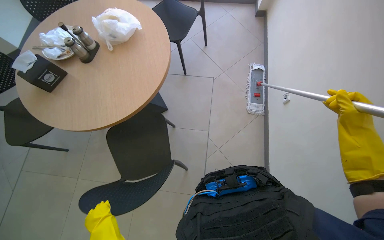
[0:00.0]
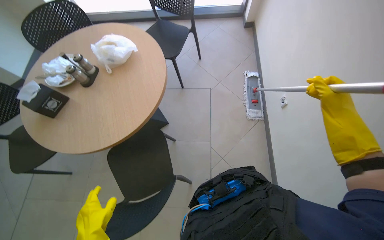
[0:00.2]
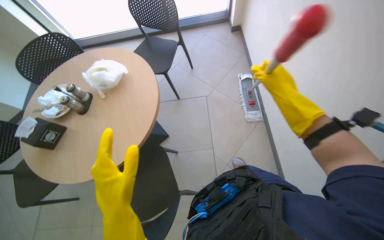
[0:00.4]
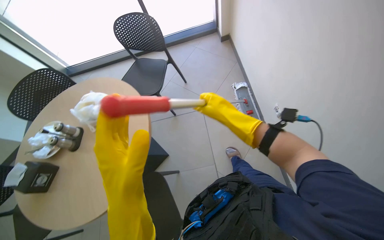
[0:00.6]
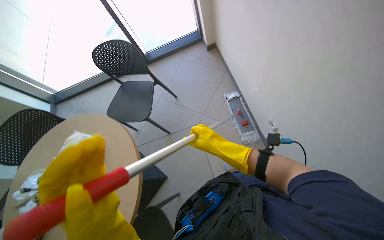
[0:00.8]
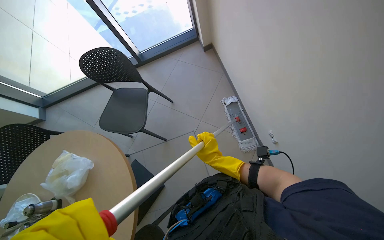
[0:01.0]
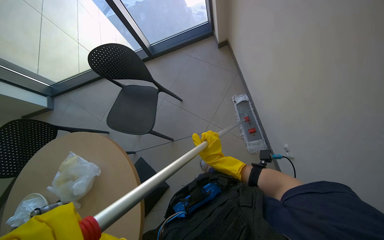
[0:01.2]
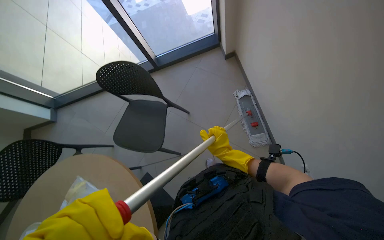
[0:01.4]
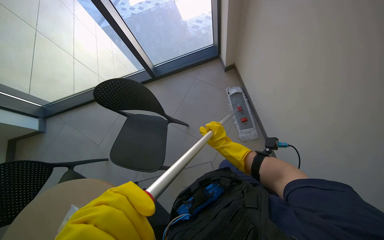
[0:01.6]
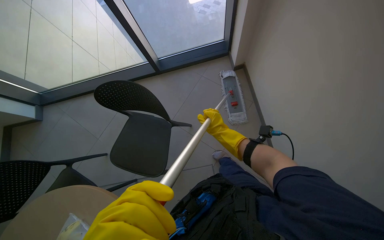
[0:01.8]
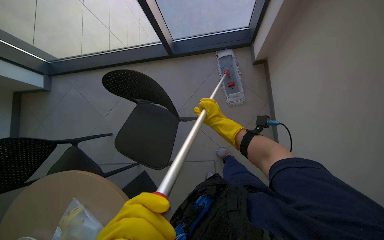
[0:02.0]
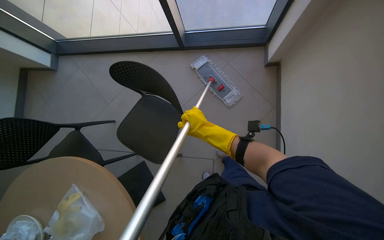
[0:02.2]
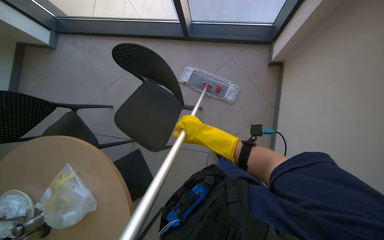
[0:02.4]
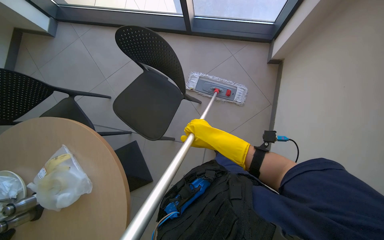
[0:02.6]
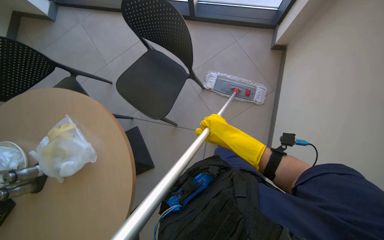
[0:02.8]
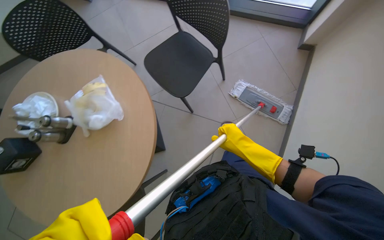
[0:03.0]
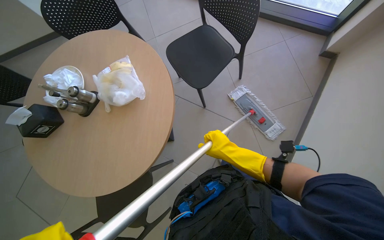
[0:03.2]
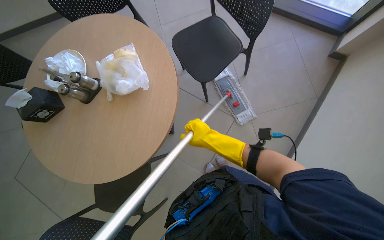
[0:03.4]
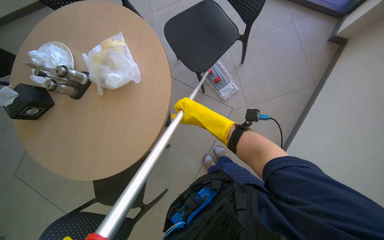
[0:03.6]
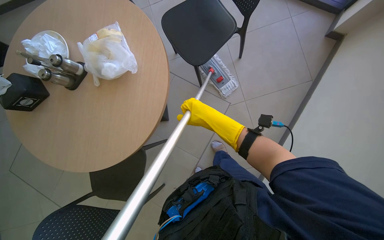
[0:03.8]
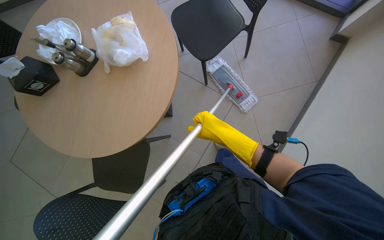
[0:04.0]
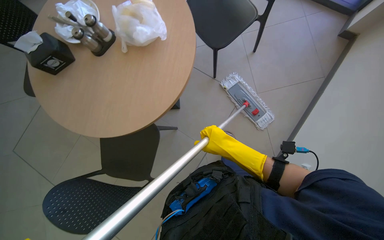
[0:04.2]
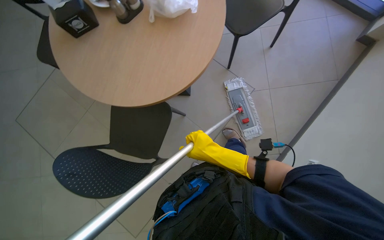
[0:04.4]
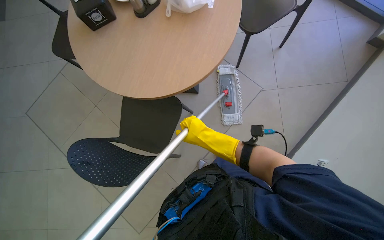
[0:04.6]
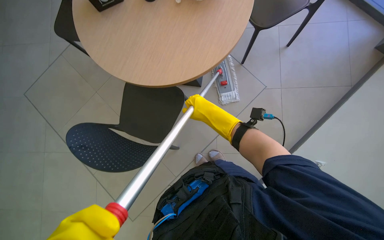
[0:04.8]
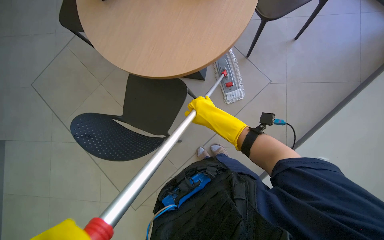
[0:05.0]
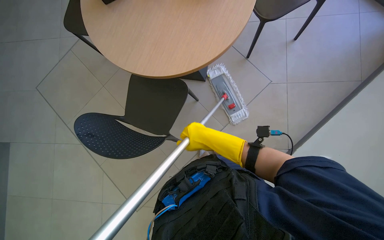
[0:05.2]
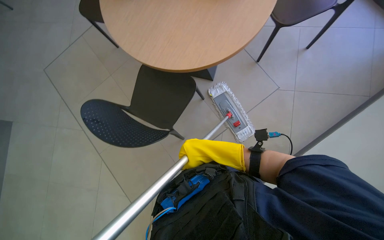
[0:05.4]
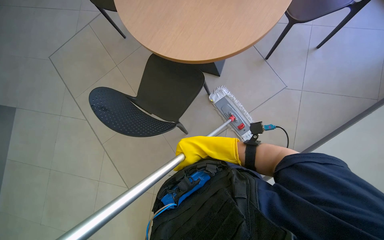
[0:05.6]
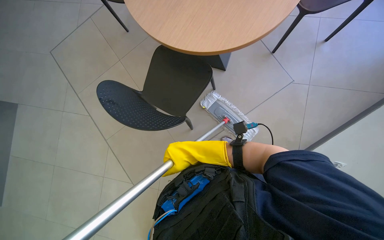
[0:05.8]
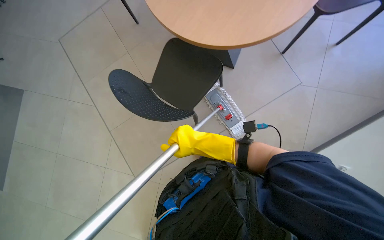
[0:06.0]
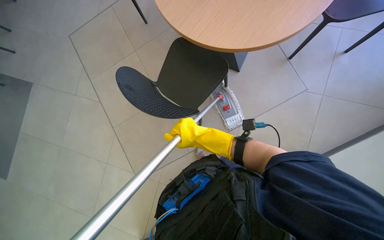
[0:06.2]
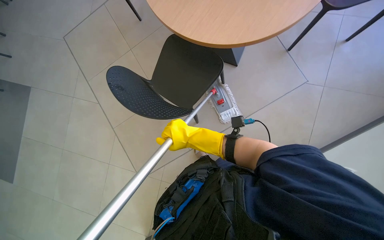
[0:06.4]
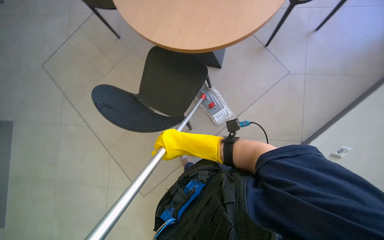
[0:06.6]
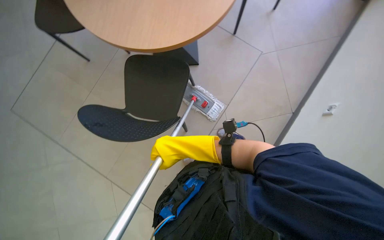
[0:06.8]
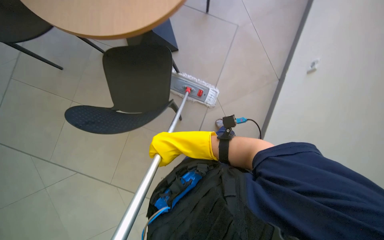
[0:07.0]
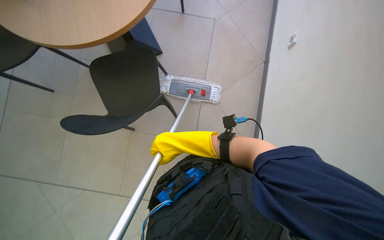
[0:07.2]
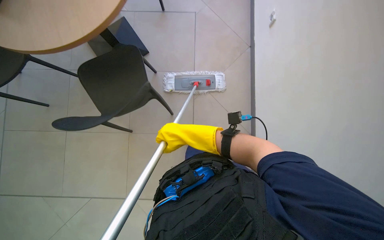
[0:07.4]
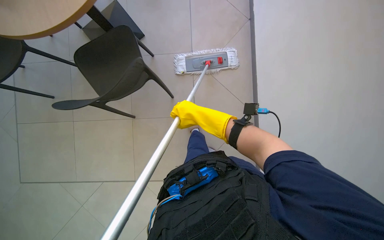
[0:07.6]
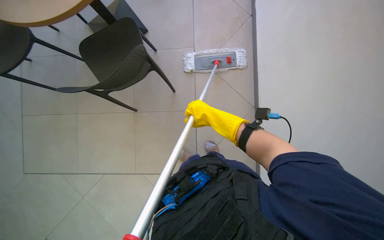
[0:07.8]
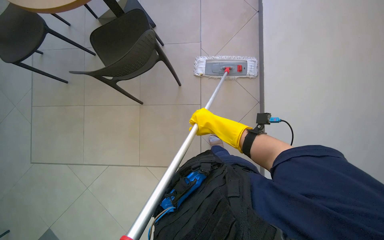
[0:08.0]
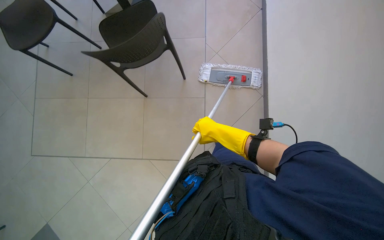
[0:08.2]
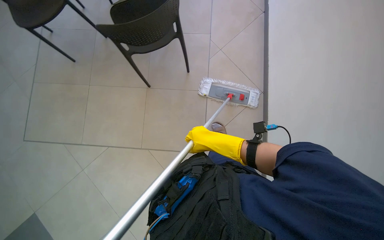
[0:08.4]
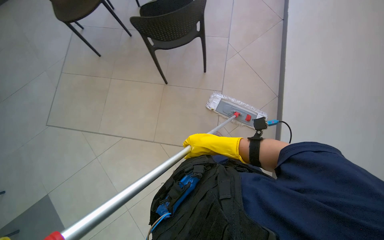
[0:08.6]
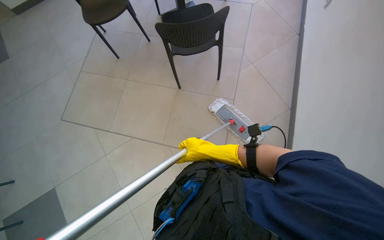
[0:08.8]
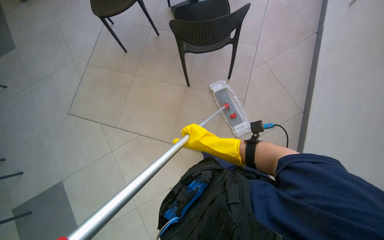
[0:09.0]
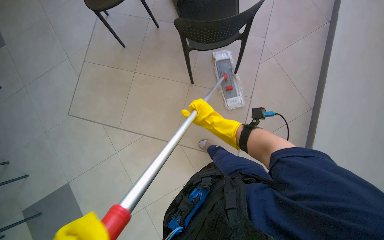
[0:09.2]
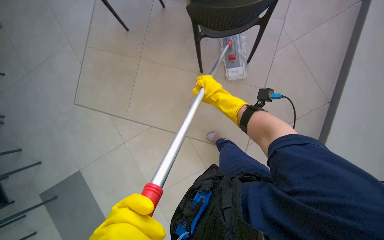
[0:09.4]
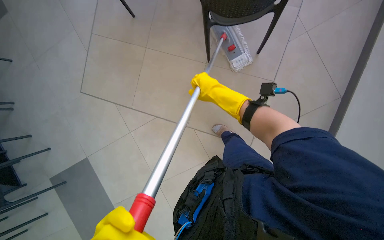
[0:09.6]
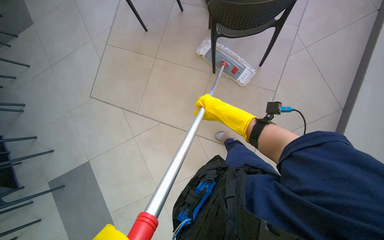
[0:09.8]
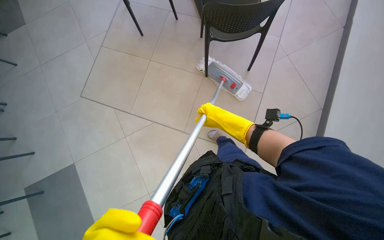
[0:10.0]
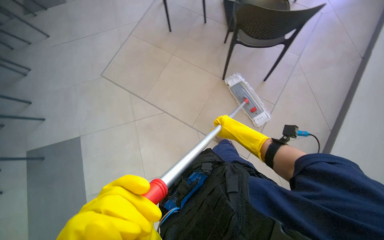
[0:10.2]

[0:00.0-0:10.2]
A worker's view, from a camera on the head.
Job: mopping floor.
The whole recording: Mopping cafeteria floor. The worker mops the tiled floor of the cafeteria, moving chairs to clear the path.
0:00.0 to 0:01.4: The camera is carried approximately 60 cm. The scene rotates counterclockwise by about 25 degrees.
0:01.4 to 0:03.0: The view tilts roughly 10 degrees downward. Everything in view rotates roughly 30 degrees clockwise.
0:03.0 to 0:04.4: The camera travels roughly 50 cm.
0:04.4 to 0:05.8: The right hand heads to the left, covering approximately 15 cm, and reaches some 5 cm up the picture, then returns.
0:08.8 to 0:10.2: The right hand shifts about 15 cm farther from the camera, and goes up the picture and returns, approximately 30 cm each way.

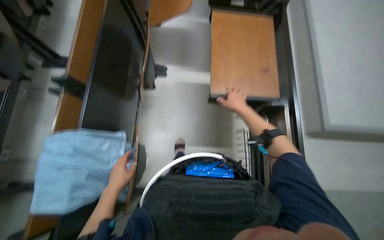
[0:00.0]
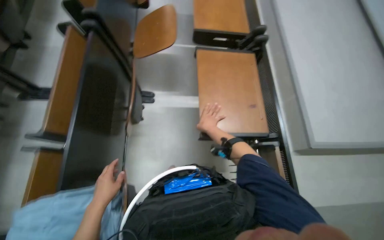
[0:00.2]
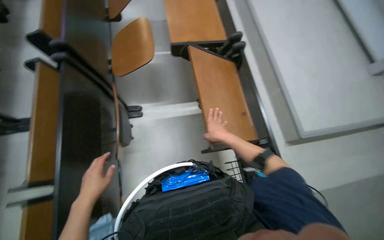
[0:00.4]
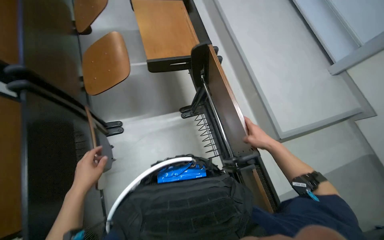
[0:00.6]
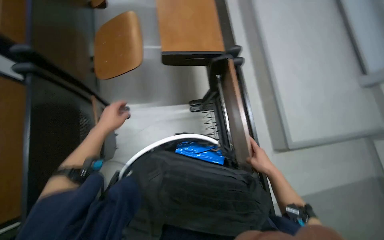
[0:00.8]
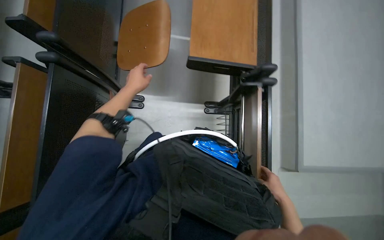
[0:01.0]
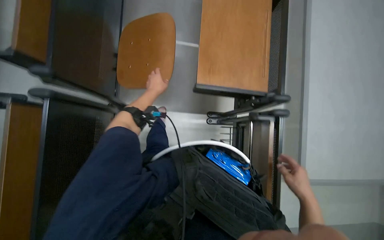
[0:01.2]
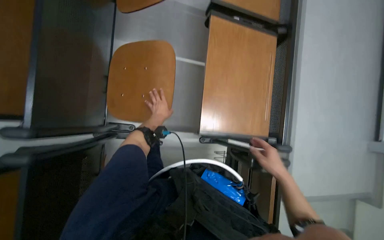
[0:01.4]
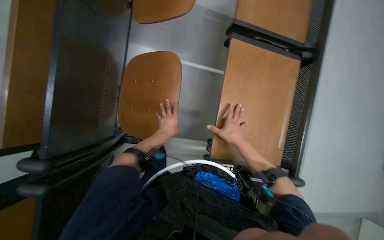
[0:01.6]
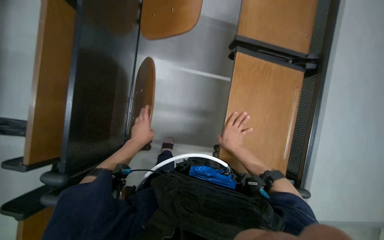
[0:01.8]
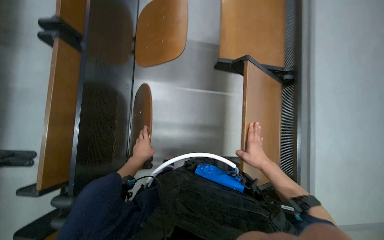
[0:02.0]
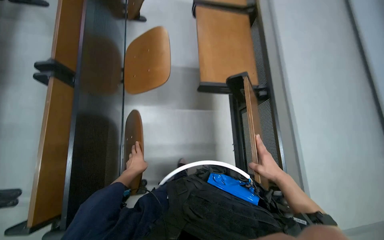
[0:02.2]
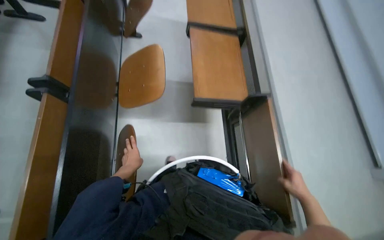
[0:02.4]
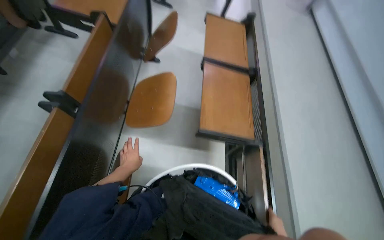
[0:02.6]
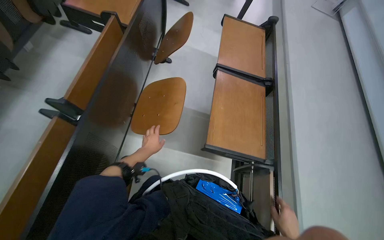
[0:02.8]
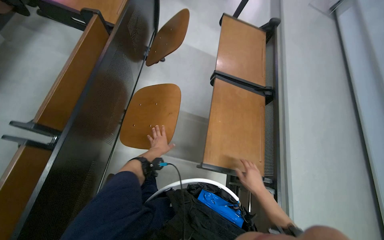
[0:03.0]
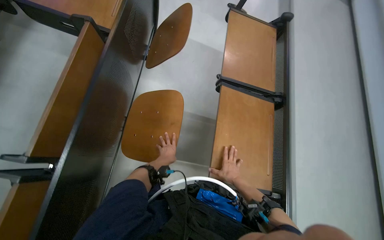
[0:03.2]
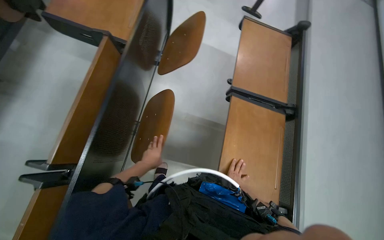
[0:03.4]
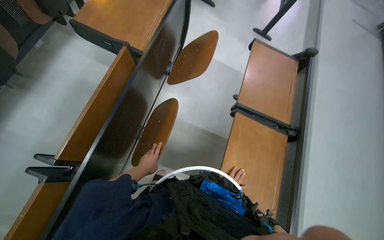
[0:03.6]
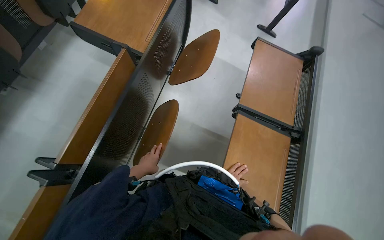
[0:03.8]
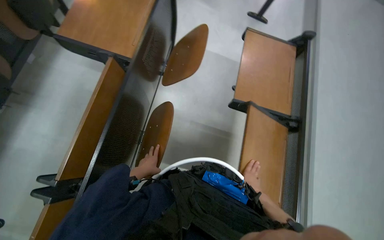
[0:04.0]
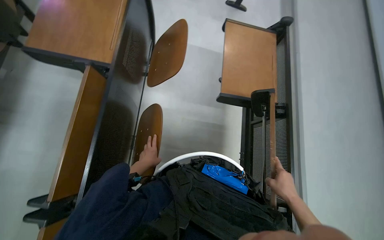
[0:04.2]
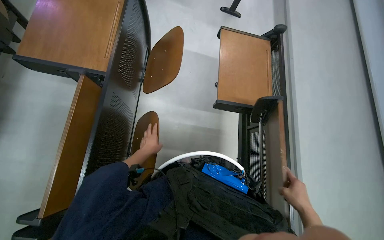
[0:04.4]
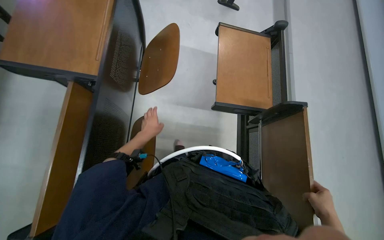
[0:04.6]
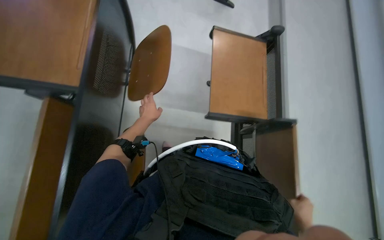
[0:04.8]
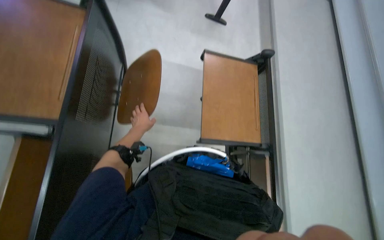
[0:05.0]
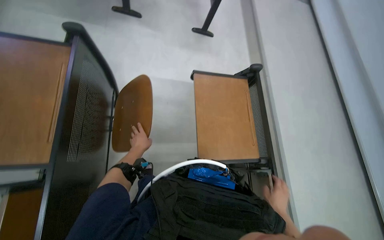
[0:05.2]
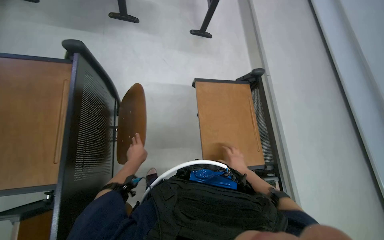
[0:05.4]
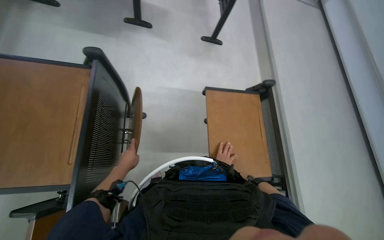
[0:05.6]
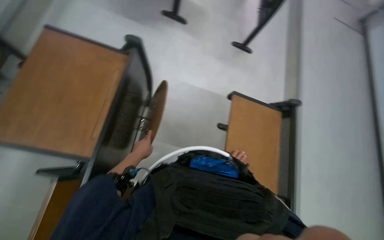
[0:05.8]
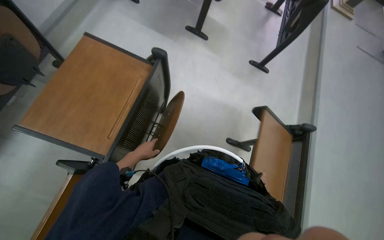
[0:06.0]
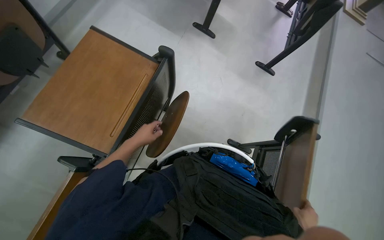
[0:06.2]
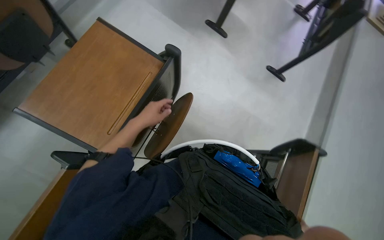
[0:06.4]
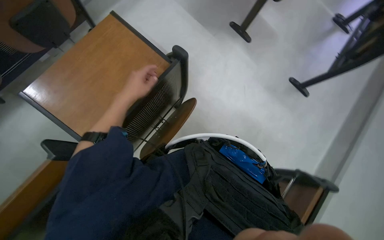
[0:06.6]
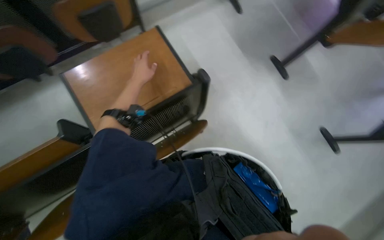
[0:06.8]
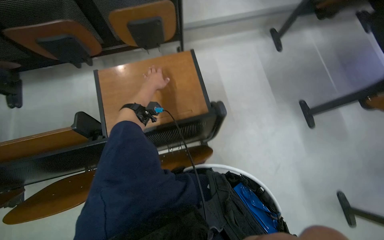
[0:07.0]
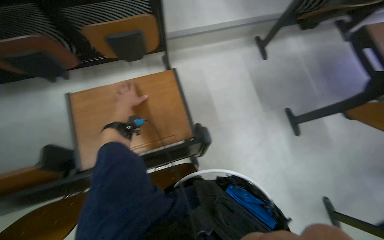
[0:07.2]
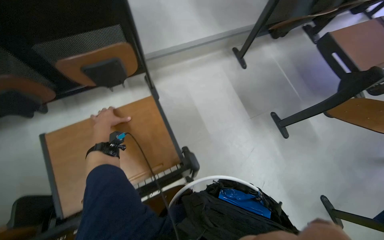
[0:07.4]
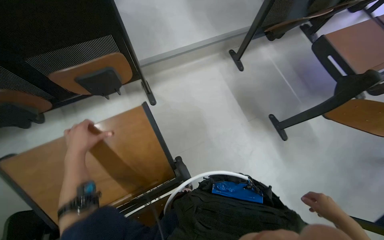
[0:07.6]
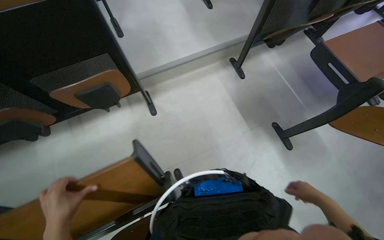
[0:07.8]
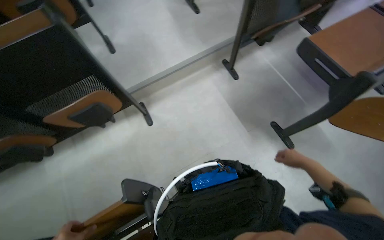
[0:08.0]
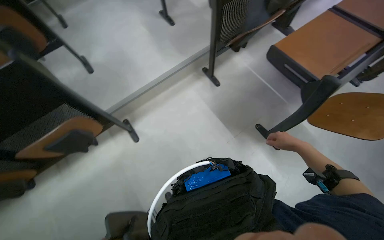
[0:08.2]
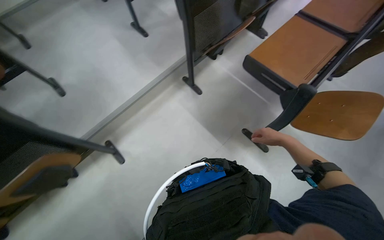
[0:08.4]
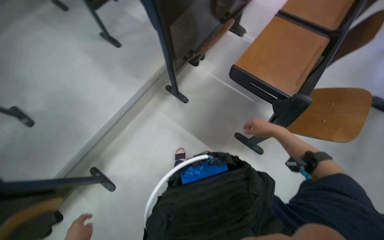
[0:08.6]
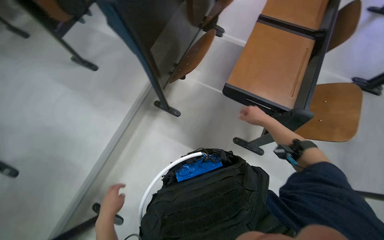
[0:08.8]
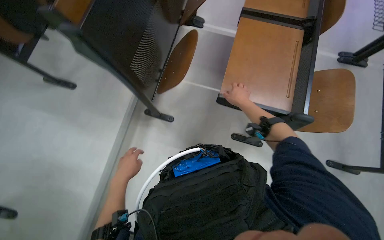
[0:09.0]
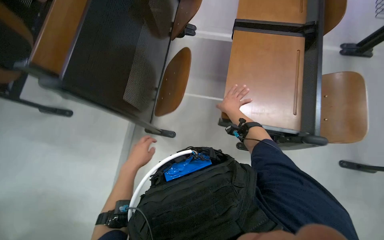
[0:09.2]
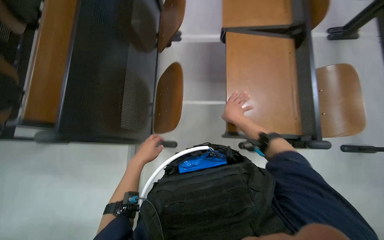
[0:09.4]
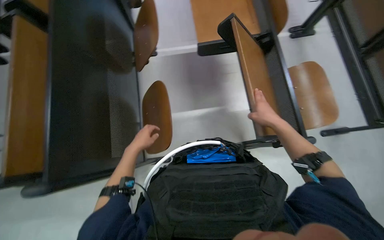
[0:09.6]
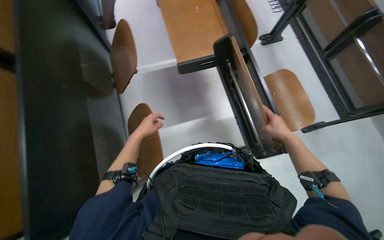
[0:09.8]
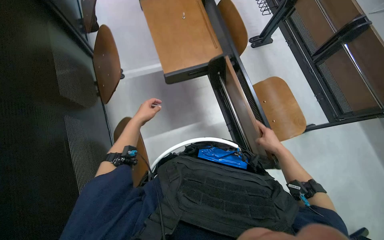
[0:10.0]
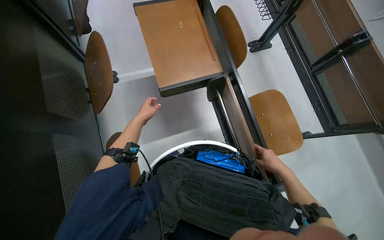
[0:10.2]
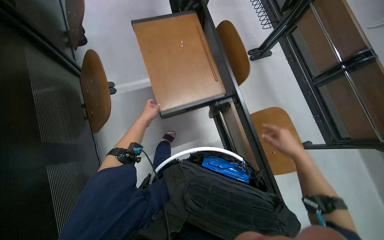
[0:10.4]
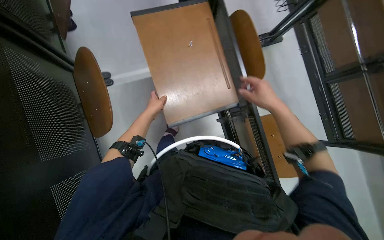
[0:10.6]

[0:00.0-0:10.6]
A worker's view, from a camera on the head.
Job: organizing items.
The whole recording: Folding down classroom desks. The worker walks through the classroom, folding down the desks.
0:00.0 to 0:01.6: The camera travels roughly 50 cm.
0:01.6 to 0:03.0: The camera pitches upward, by some 25 degrees.
0:03.0 to 0:04.6: The left hand goes some 30 cm up the picture. Meanwhile the right hand shifts roughly 20 cm to the right, and moves some 30 cm farther from the camera and comes back.
0:06.0 to 0:07.6: The head rotates about 40 degrees to the left. The camera pitches upward, by about 15 degrees.
0:07.6 to 0:09.0: The camera is carried about 90 cm. The head rotates approximately 50 degrees to the right.
0:09.0 to 0:10.6: The wearer moves roughly 80 cm. The wearer's head swings approximately 35 degrees to the right.
